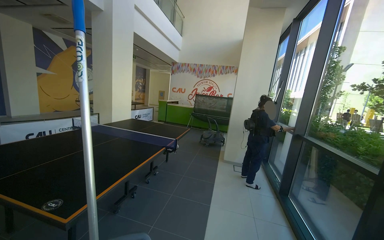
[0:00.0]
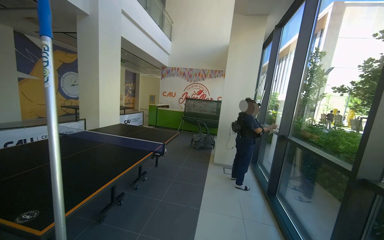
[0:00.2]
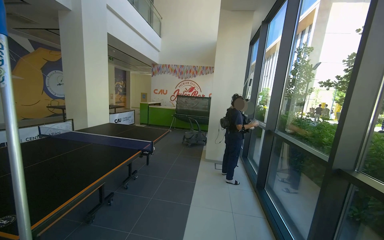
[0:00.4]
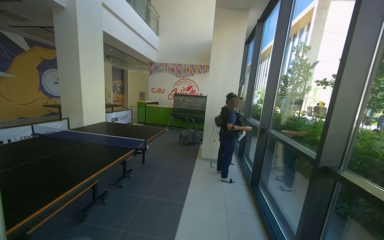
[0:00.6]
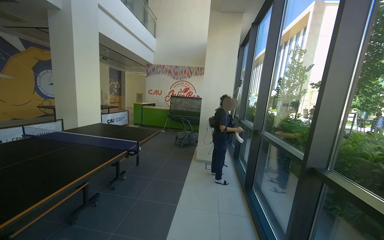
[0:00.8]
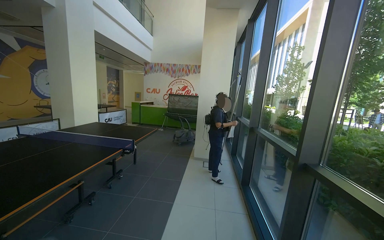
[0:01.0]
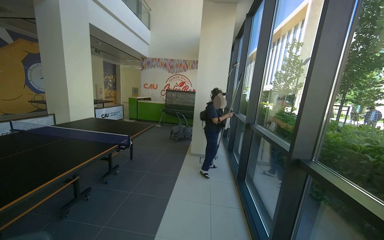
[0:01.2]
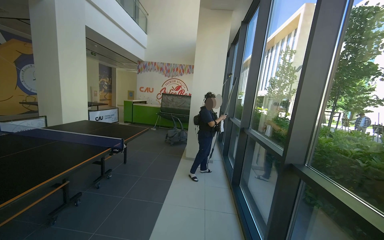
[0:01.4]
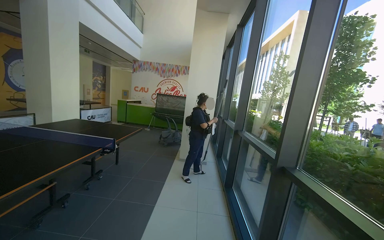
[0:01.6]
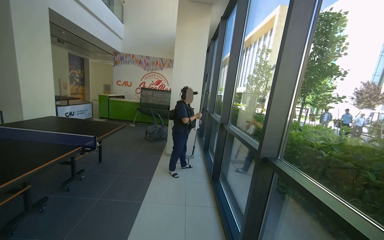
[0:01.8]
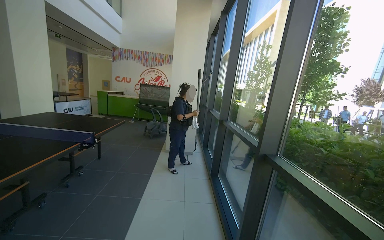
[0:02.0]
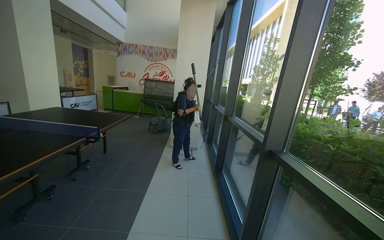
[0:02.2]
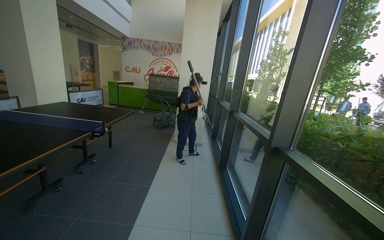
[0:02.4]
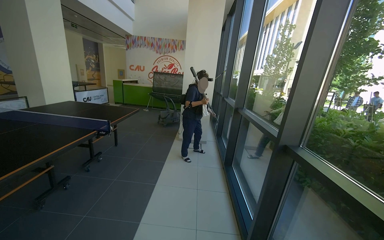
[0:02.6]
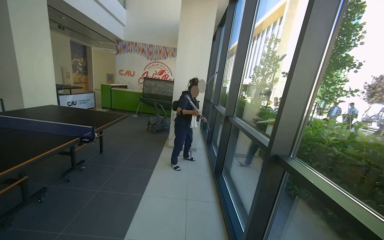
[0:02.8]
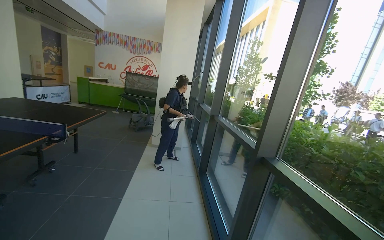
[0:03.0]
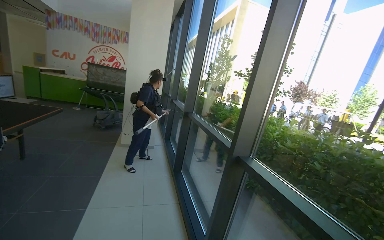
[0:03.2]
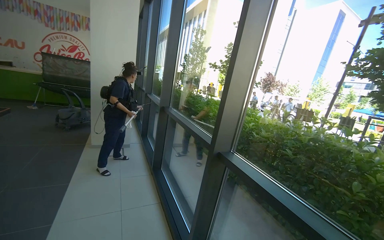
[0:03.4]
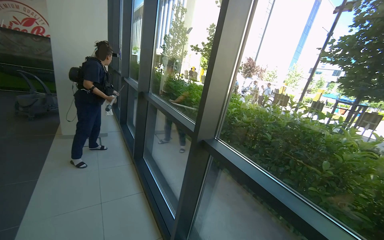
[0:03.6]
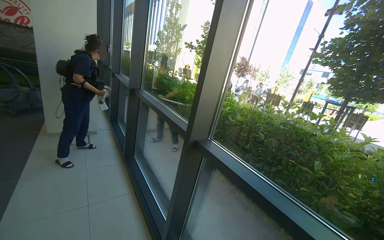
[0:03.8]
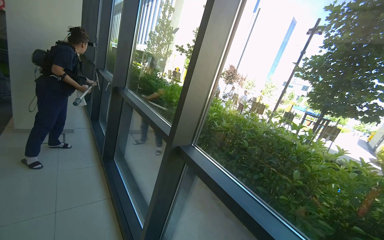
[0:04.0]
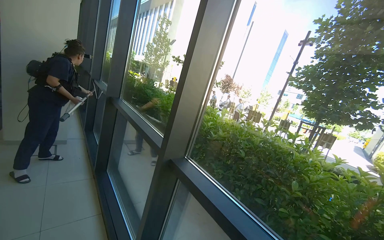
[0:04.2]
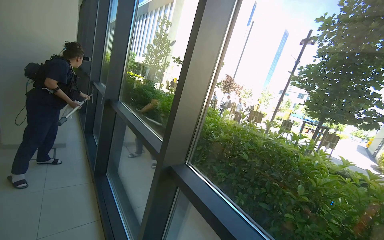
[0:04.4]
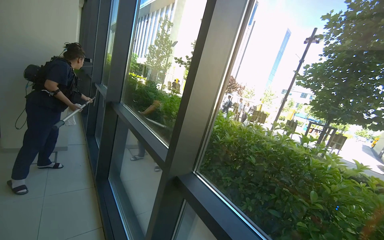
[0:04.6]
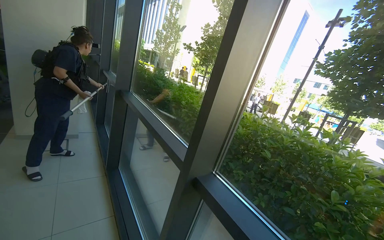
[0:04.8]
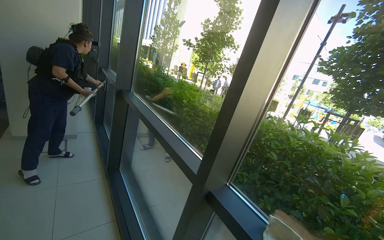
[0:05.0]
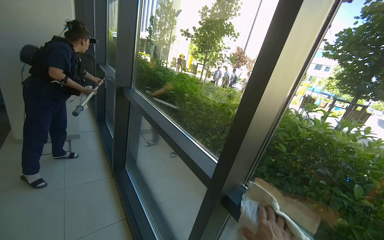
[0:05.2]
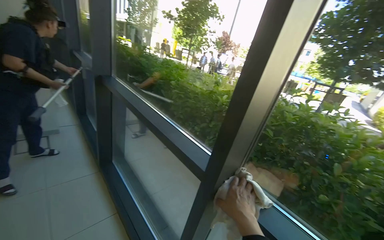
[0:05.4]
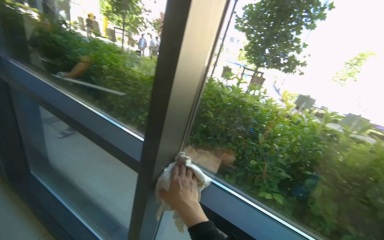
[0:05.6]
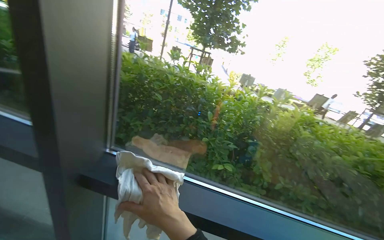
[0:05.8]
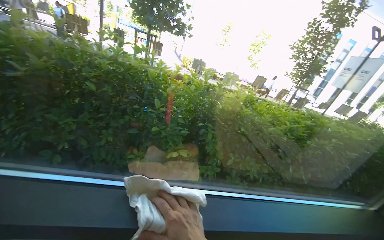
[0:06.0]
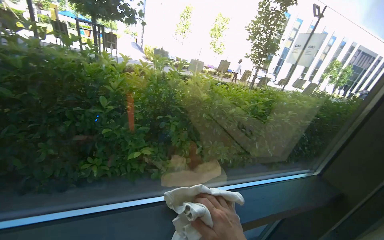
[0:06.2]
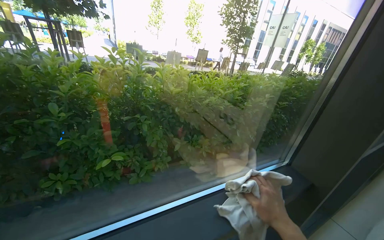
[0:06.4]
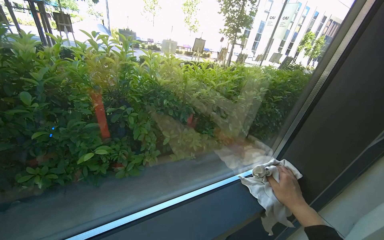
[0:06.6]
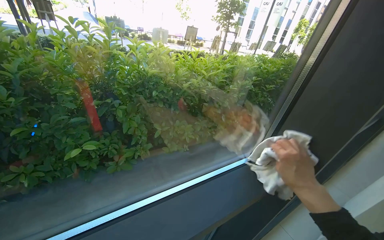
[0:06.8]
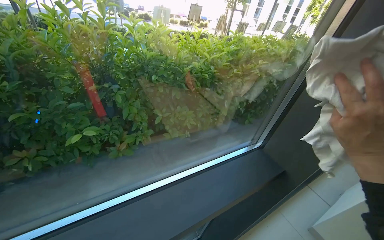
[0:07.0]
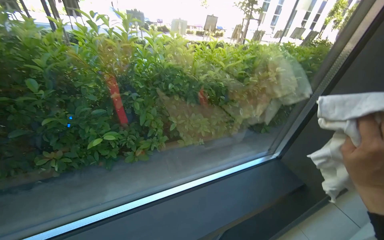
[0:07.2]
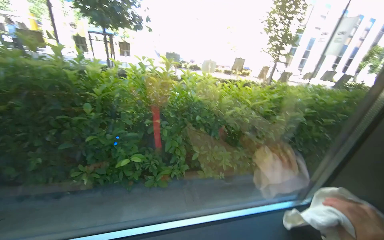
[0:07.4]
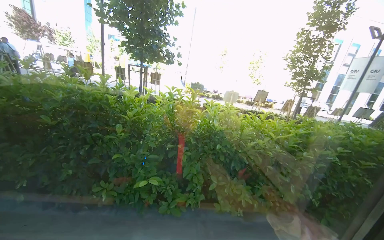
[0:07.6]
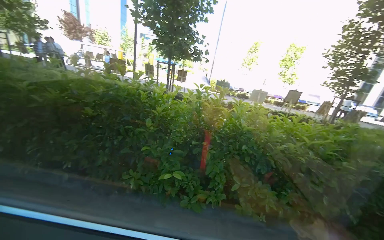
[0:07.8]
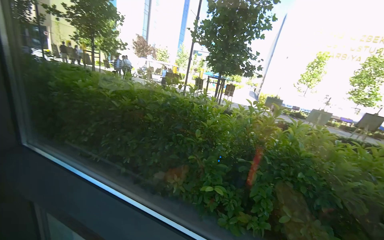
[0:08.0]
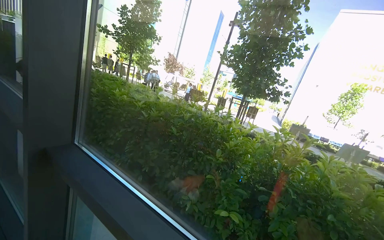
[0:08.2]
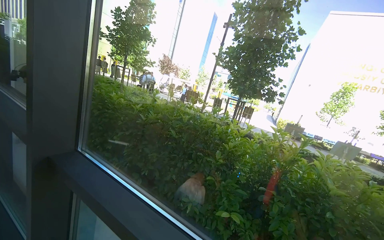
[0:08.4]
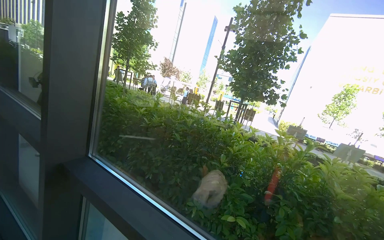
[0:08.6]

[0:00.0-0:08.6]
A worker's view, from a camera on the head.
Job: cleaning windows.
The whole recording: Wiping window frames with cloth. The worker wipes the window frames and glass with a white cloth.
0:00.0 to 0:01.4: The wearer moves to the right, some 40 cm.
0:02.8 to 0:04.4: The head travels roughly 50 cm. The view swings roughly 40 degrees to the right.
0:04.4 to 0:05.8: The head rotates about 40 degrees to the right. The view tilts about 25 degrees downward.
0:05.8 to 0:07.2: The wearer moves roughly 70 cm. The head turns to the right by roughly 35 degrees. The wearer looks roughly 20 degrees further downward.

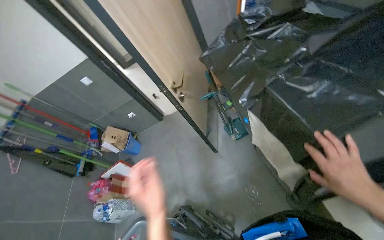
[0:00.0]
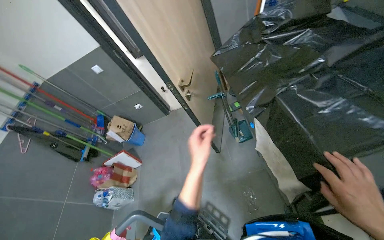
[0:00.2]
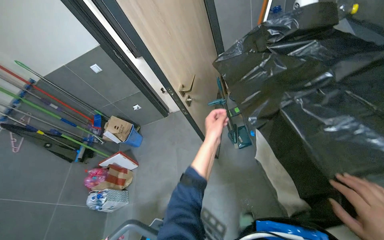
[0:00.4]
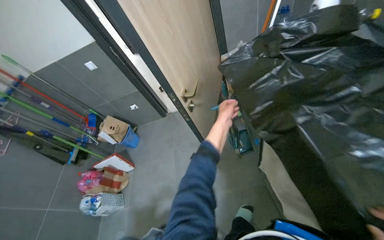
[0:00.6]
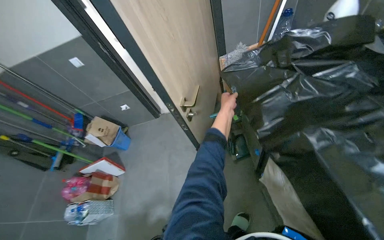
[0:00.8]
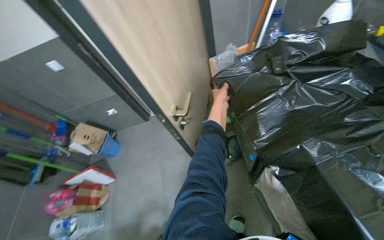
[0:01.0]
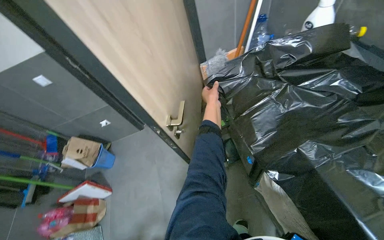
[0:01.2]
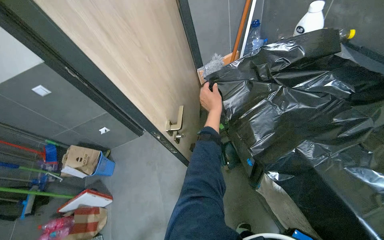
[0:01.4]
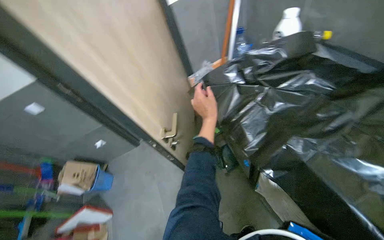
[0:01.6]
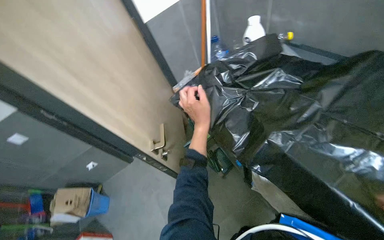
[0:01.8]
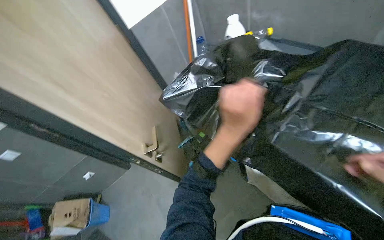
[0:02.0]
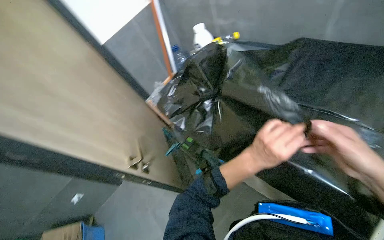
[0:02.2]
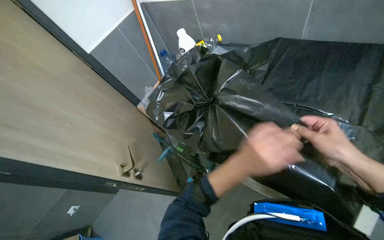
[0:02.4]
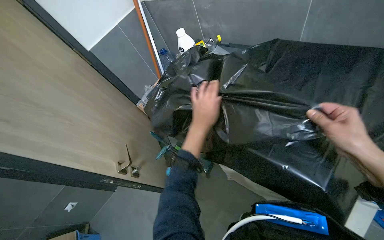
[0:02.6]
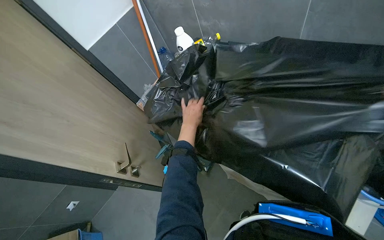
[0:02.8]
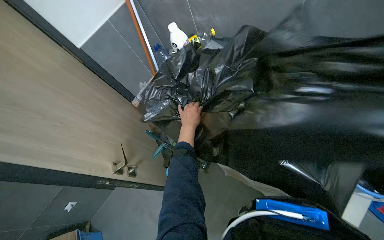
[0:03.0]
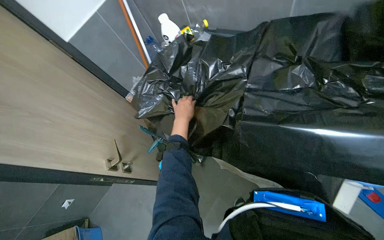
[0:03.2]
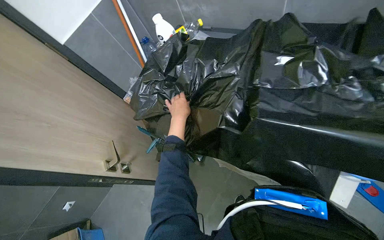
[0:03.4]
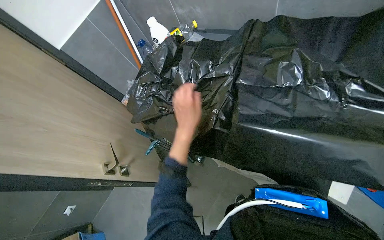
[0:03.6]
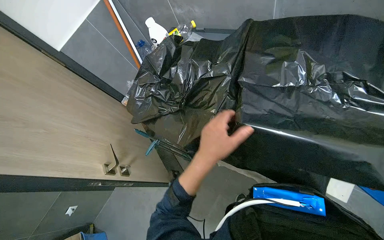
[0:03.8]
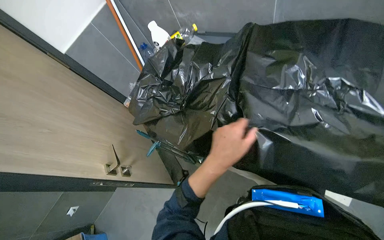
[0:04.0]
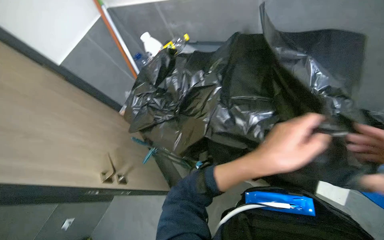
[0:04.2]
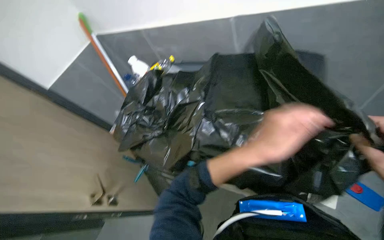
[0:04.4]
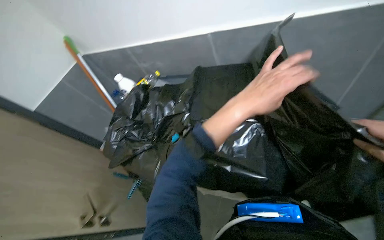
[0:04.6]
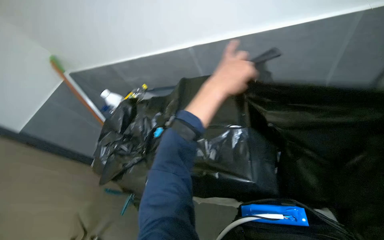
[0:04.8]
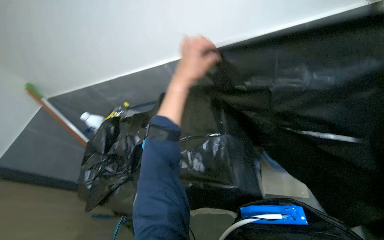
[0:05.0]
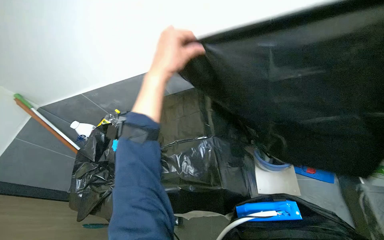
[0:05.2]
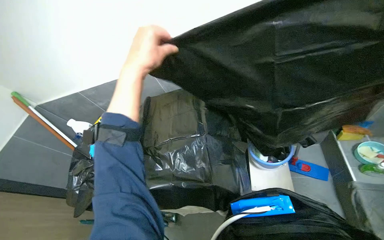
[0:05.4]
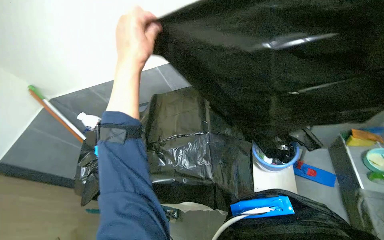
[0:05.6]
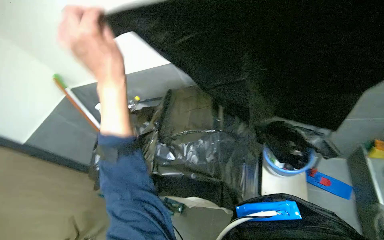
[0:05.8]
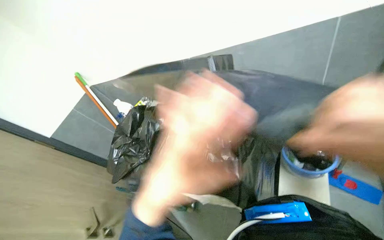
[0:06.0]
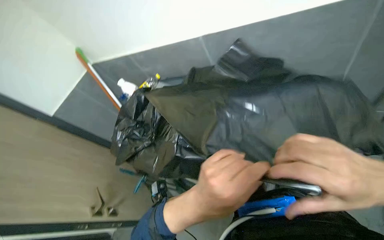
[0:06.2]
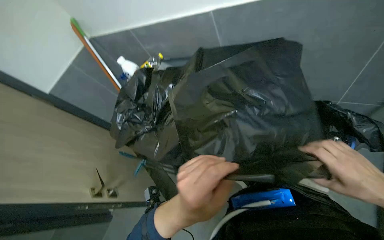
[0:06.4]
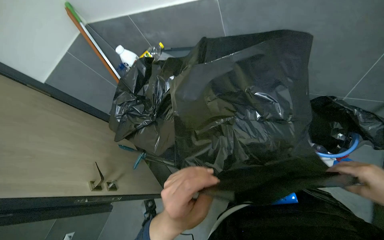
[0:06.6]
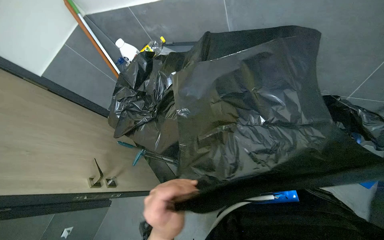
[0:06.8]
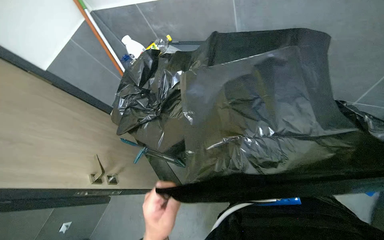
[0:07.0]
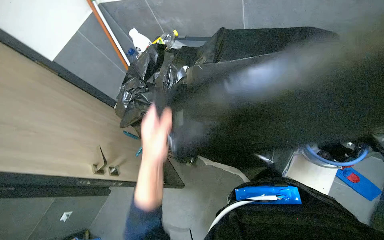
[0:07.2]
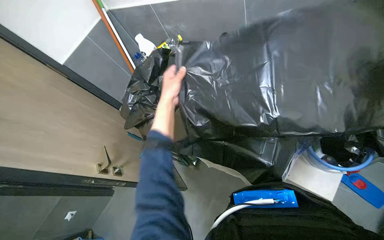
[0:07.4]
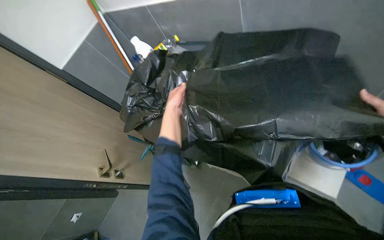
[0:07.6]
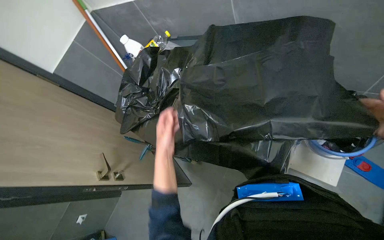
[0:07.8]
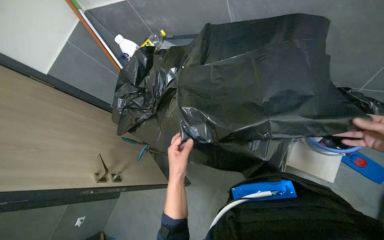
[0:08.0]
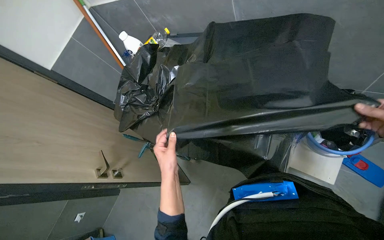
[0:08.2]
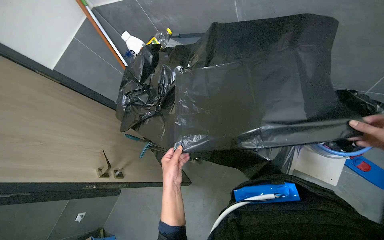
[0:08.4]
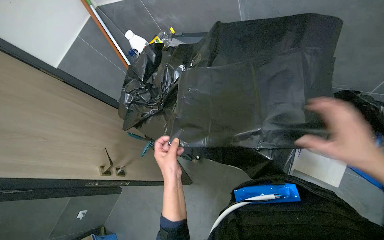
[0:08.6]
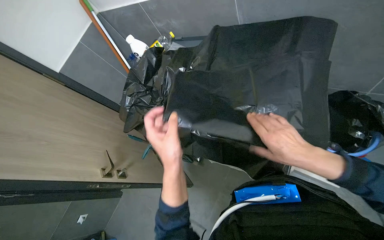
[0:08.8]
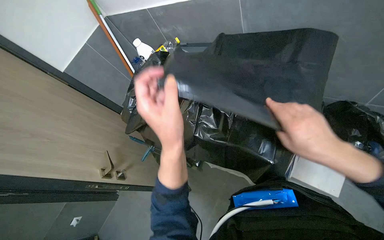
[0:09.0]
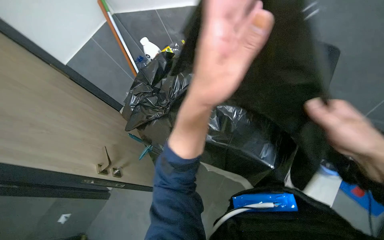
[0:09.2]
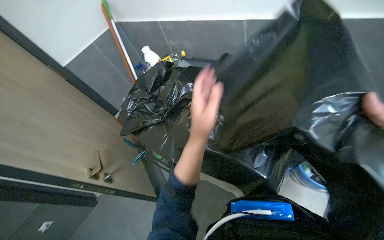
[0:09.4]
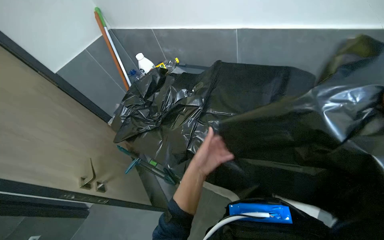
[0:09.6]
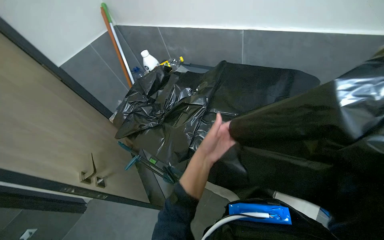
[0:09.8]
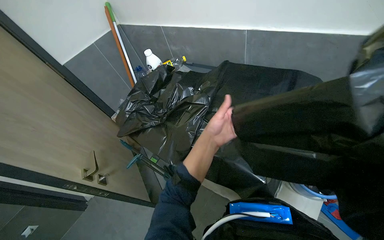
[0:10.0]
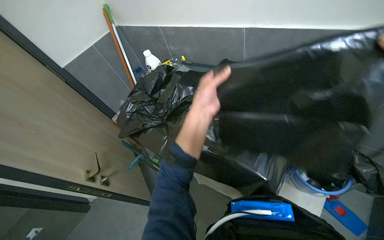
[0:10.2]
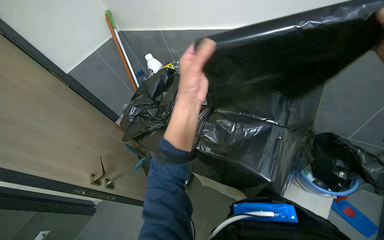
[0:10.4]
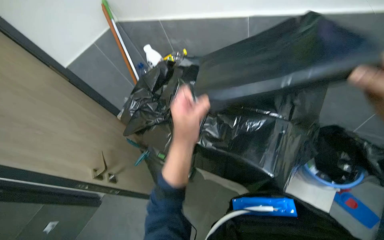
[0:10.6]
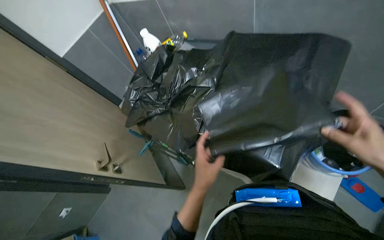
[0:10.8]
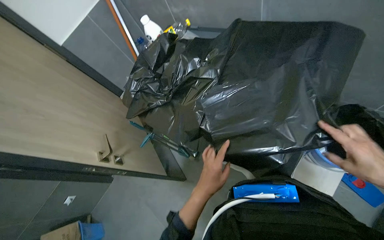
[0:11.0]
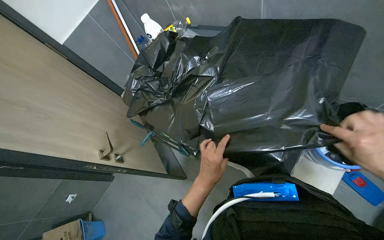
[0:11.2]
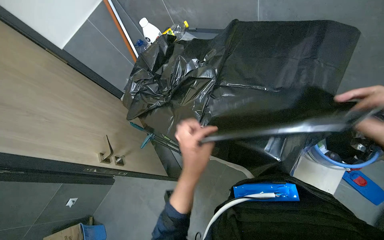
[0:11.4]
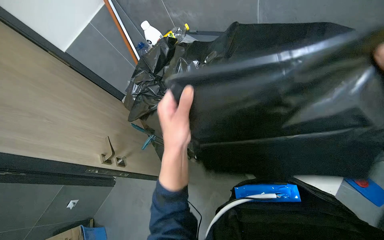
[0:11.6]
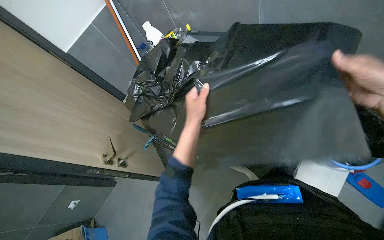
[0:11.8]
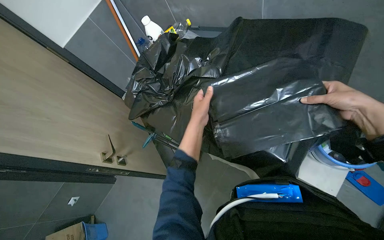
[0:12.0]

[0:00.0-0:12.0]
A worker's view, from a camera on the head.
Job: preparing cleaning supplies.
The whole recording: Unfolding and preparing trash bags. The worker unfolds and neatly stacks black trash bags, then places them into a bucket.
0:00.0 to 0:01.6: The left hand goes some 60 cm up the picture, farther from the camera and to the right.
0:01.6 to 0:03.0: The head turns to the right by roughly 30 degrees.
0:03.0 to 0:04.4: The left hand goes roughly 40 cm nearer to the camera and to the right.
0:06.0 to 0:07.6: The wearer looks approximately 15 degrees further downward.
0:07.6 to 0:09.0: The left hand travels nearer to the camera and down the picture by approximately 30 cm.
0:09.0 to 0:10.4: The left hand moves up the picture, roughly 10 cm.
0:10.4 to 0:12.0: The left hand shifts roughly 20 cm farther from the camera, and moves approximately 30 cm down the picture and comes back.
